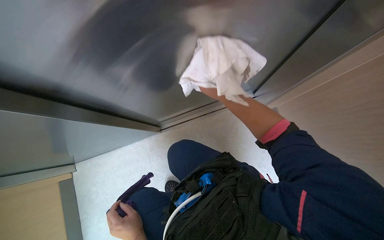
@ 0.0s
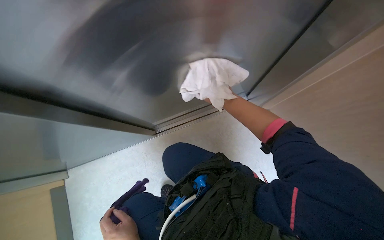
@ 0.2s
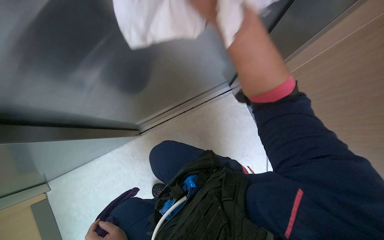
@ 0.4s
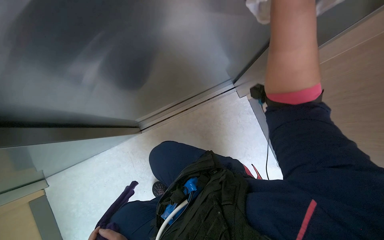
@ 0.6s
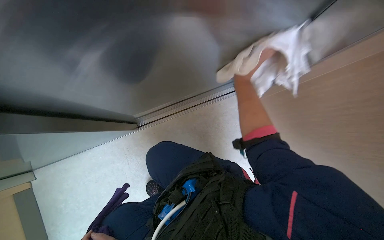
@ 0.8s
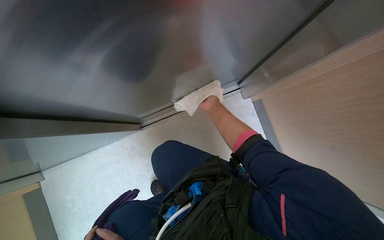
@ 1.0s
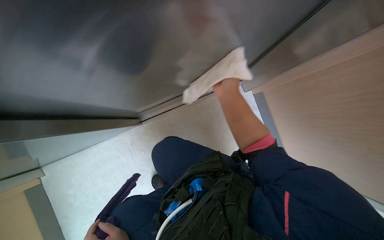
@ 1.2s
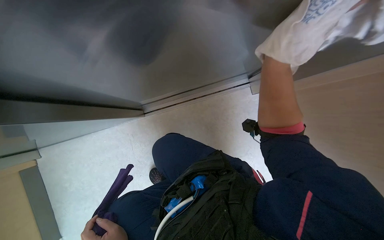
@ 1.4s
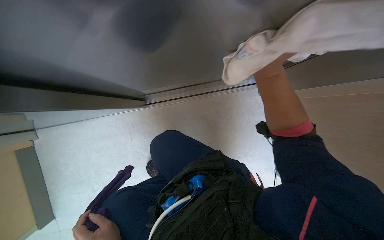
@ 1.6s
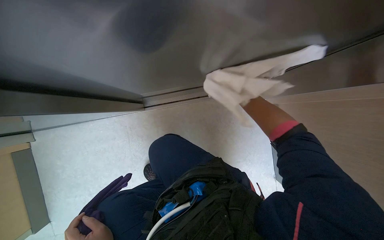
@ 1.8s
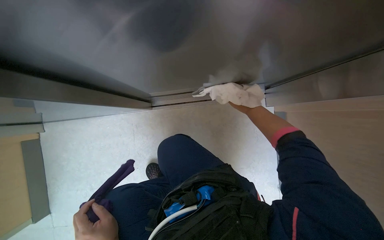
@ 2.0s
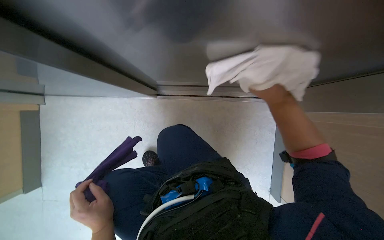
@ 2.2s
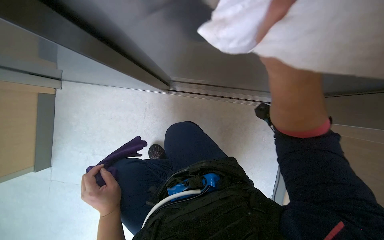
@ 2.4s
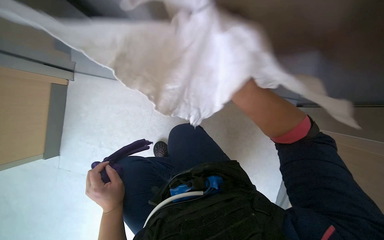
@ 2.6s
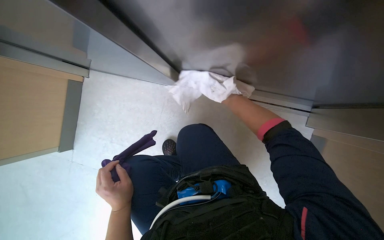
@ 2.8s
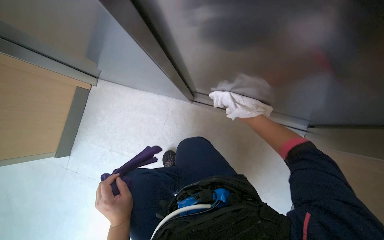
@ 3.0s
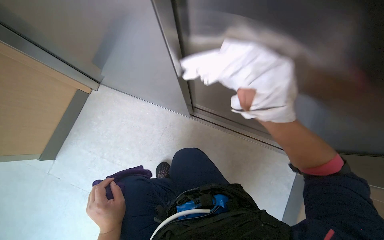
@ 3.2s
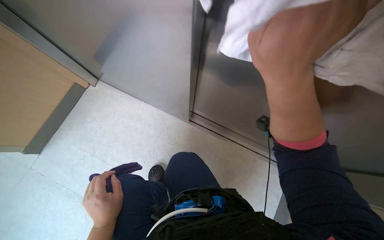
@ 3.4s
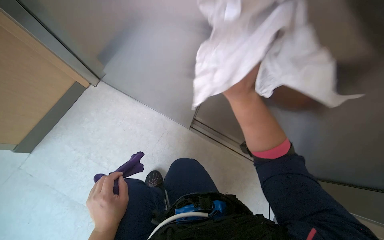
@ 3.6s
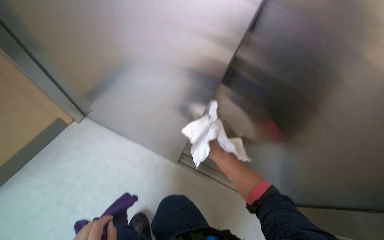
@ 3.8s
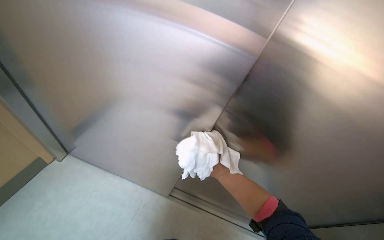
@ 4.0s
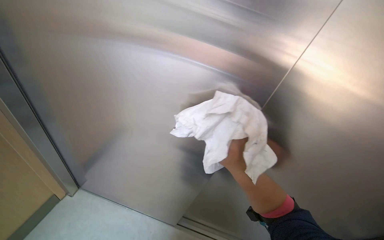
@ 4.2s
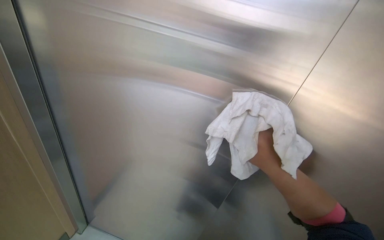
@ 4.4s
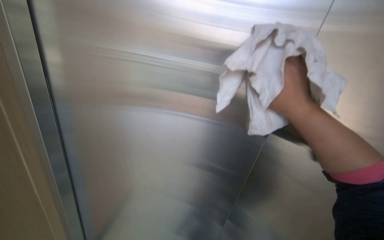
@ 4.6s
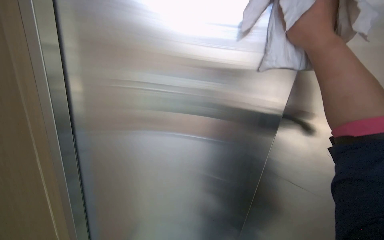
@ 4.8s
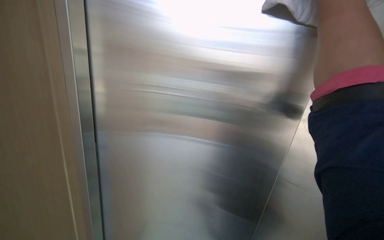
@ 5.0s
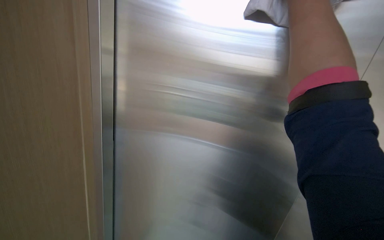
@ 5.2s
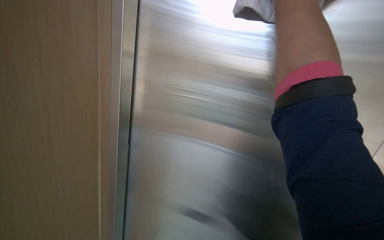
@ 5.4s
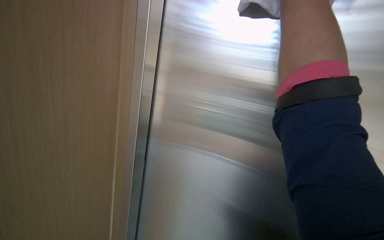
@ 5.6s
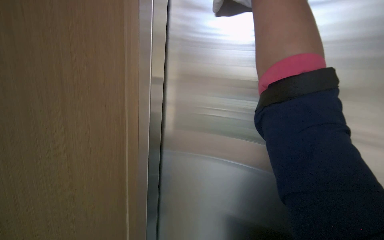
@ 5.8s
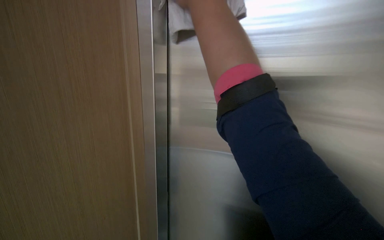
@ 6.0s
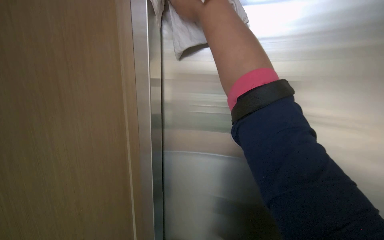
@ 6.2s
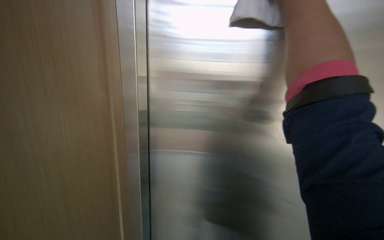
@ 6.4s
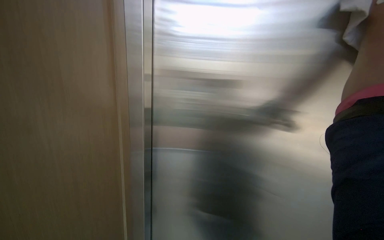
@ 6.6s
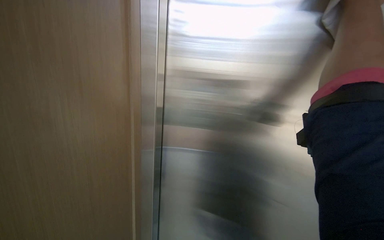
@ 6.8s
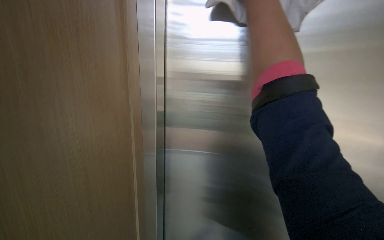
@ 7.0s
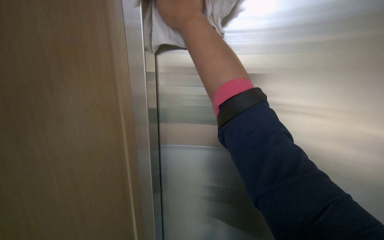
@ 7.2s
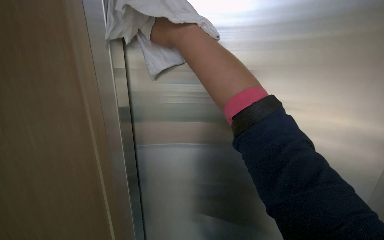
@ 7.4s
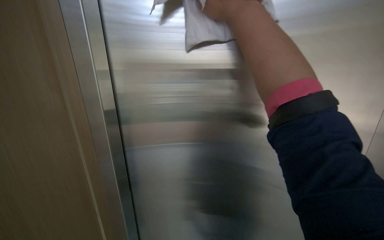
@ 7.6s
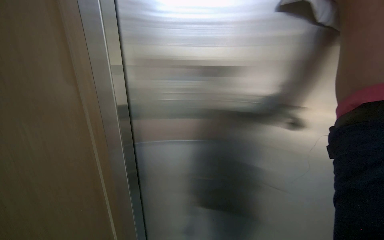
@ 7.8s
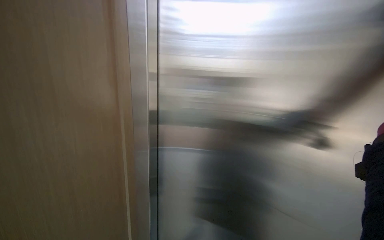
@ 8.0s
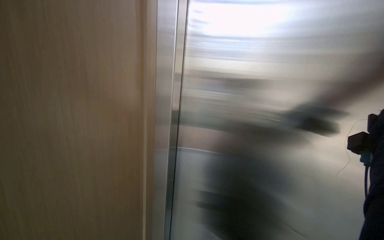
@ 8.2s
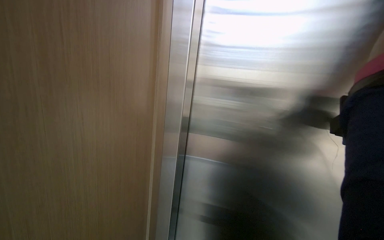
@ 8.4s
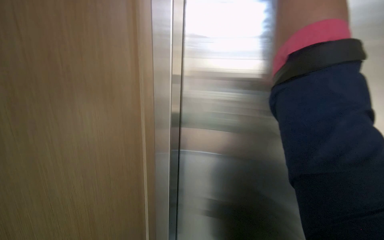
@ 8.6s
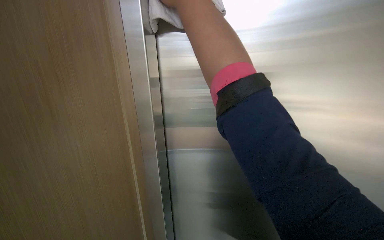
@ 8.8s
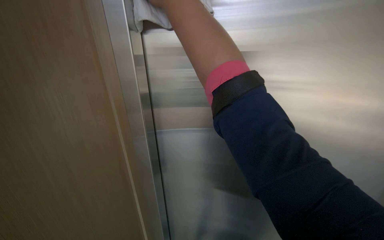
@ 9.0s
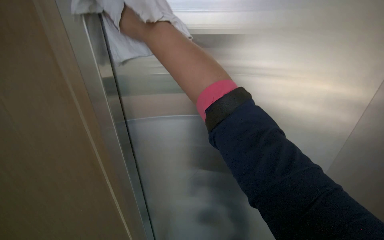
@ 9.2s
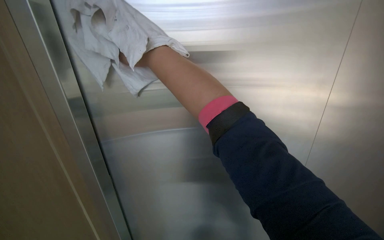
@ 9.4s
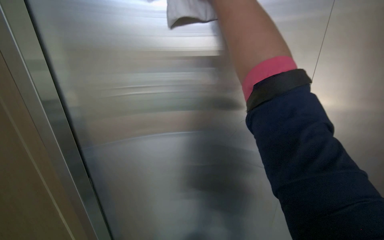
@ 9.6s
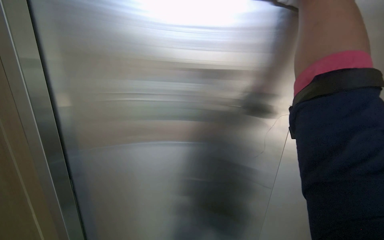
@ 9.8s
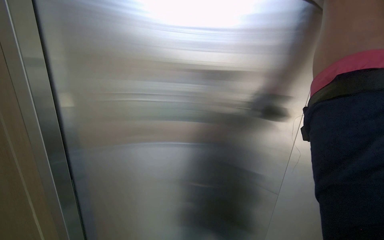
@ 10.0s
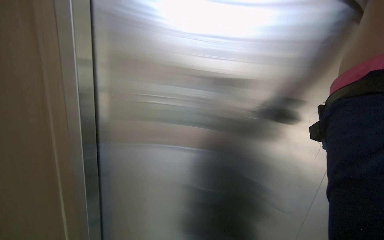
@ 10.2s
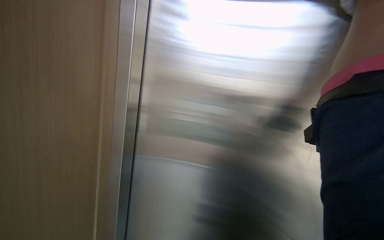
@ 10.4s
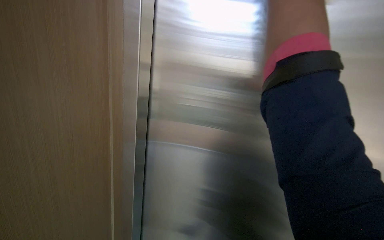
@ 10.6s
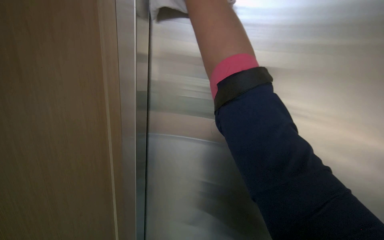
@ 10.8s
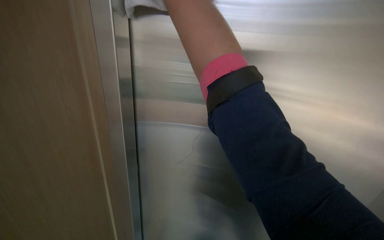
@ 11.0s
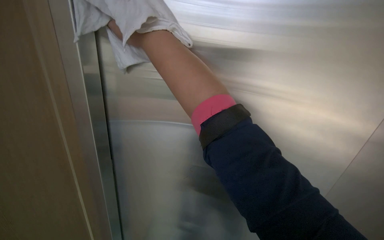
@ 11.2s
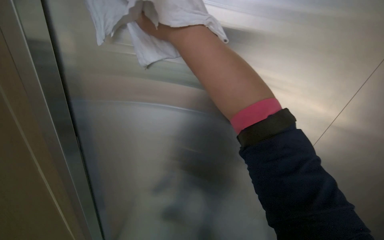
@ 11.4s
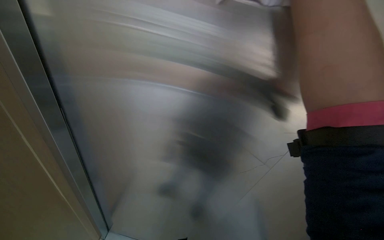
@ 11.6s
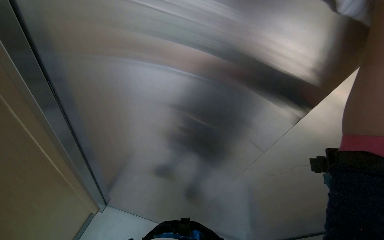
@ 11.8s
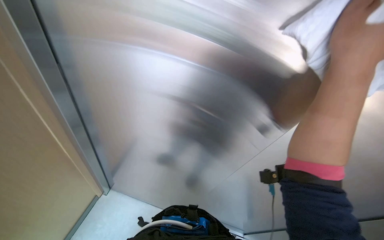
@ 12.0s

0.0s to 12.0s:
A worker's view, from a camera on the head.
Job: wiping surfaces.
The whole recording: Wiping stainless steel wall. The worker wipes a stainless steel wall with a white cloth.
0.0s to 1.6s: The right hand swings left and right, approximately 15 cm each way, with 2 reversals.
1.6s to 3.0s: The scene rotates clockwise by about 25 degrees. The right hand reaches about 25 cm farther from the camera, then returns.
3.0s to 4.4s: The wearer looks some 70 degrees further upward.

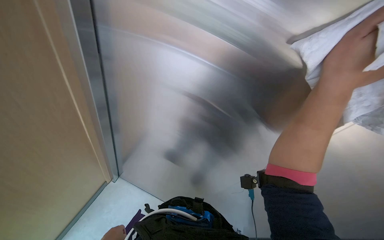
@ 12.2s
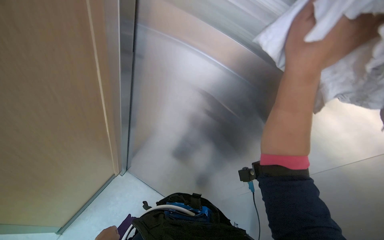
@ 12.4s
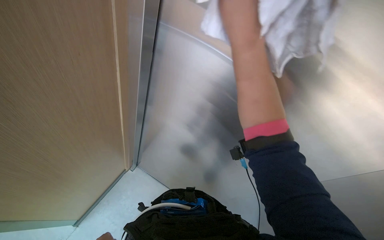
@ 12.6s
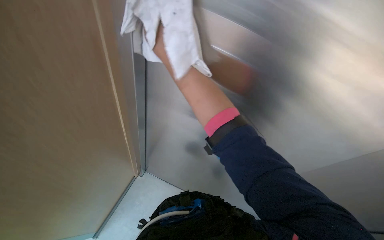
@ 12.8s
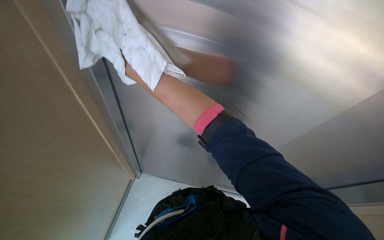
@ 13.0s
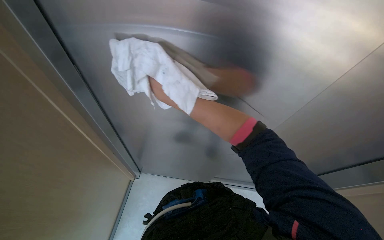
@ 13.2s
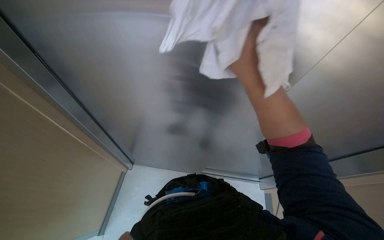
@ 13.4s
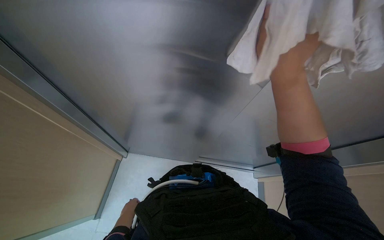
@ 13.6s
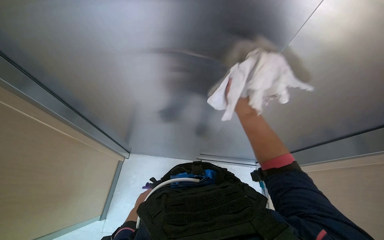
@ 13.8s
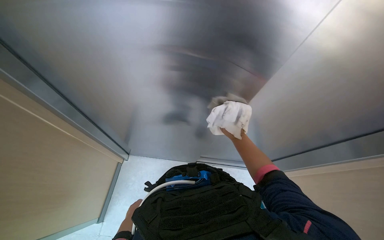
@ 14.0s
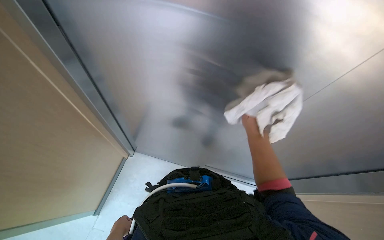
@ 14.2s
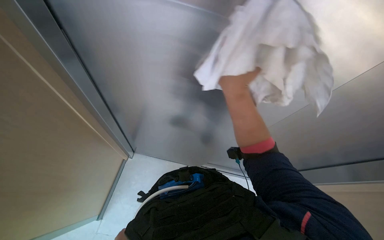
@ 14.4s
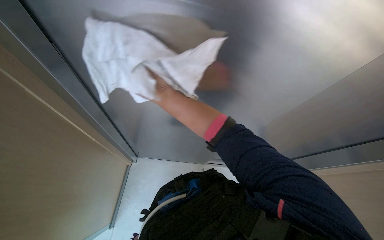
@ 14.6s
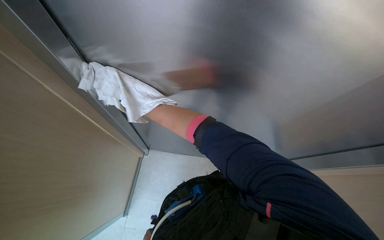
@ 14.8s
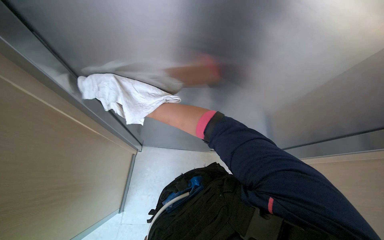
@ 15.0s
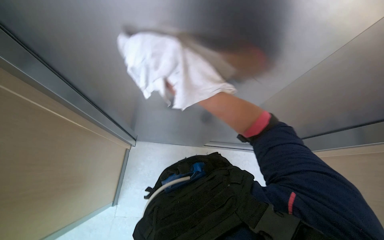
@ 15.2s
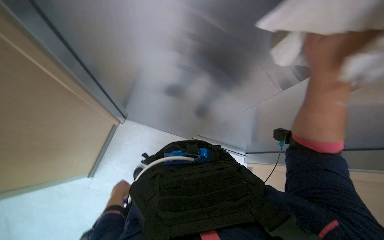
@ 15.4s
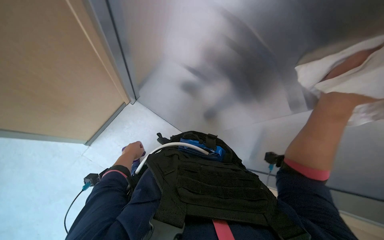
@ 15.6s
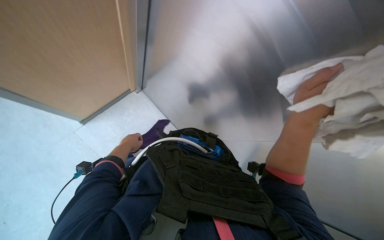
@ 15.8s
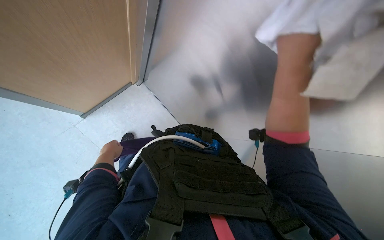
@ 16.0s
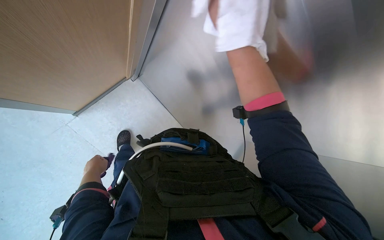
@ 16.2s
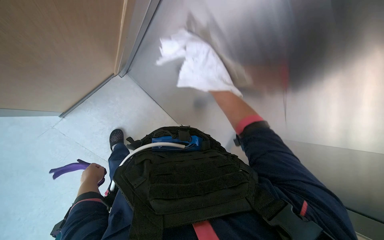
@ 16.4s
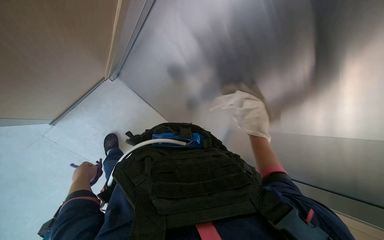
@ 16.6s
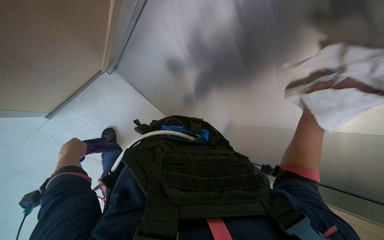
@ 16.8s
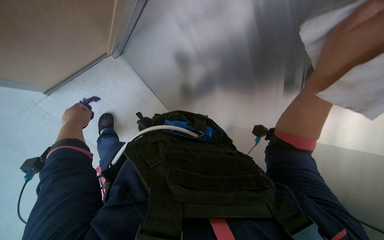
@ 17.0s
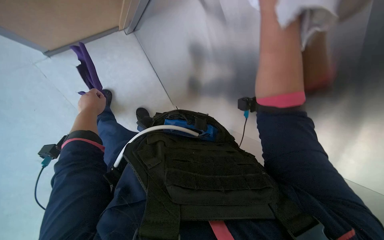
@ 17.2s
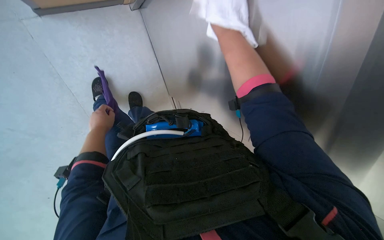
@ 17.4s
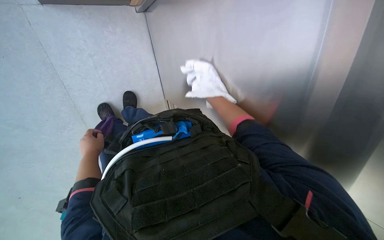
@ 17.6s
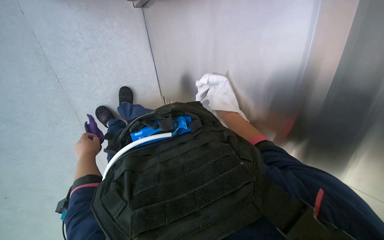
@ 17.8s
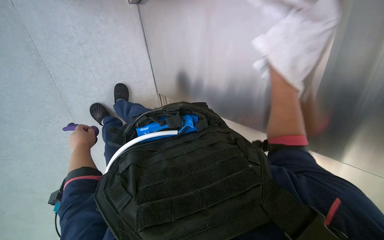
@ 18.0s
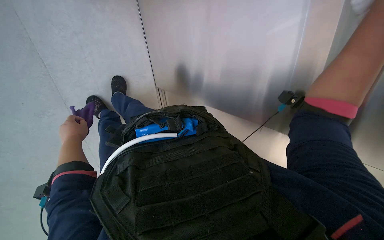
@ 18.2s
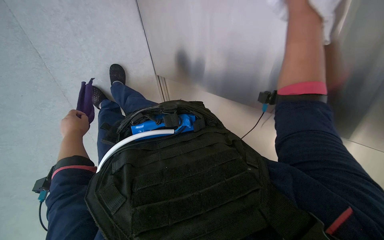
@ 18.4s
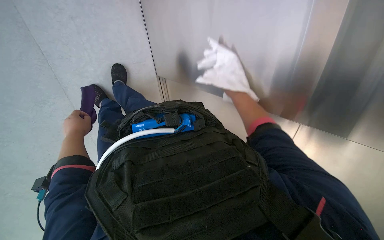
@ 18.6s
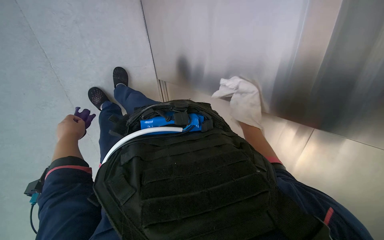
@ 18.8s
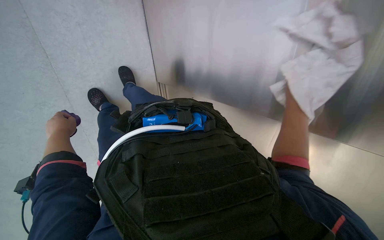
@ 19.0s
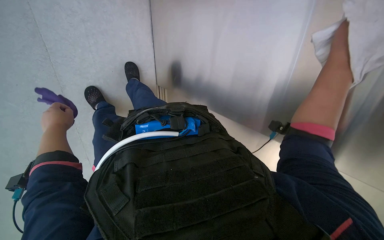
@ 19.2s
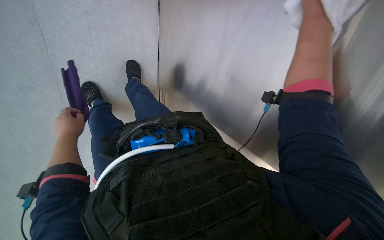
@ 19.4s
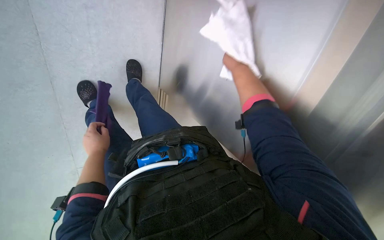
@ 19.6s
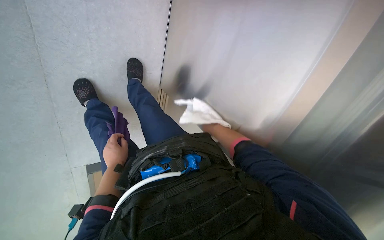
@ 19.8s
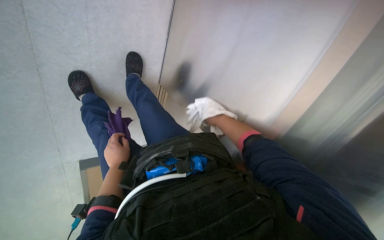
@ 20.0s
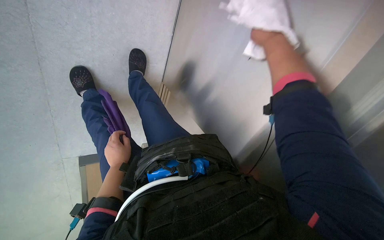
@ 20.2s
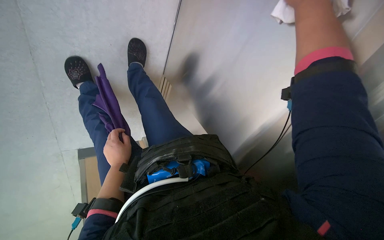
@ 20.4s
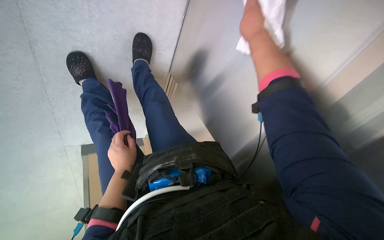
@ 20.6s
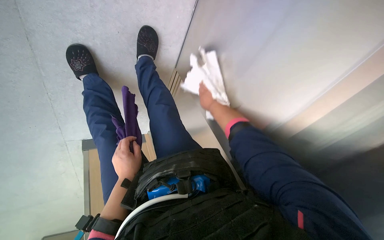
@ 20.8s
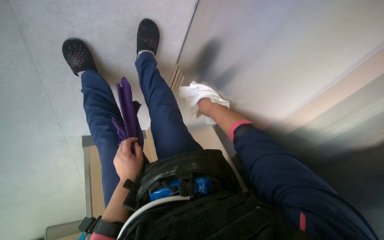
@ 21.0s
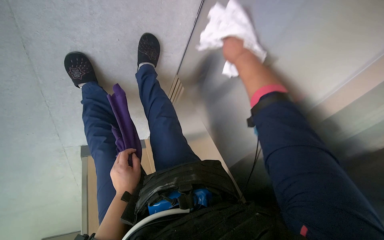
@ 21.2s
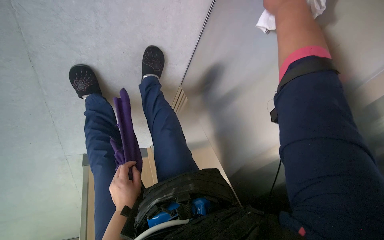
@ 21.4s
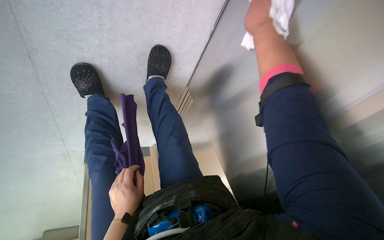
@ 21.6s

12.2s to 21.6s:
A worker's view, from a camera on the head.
Job: wiping surfaces.
The whole recording: Wiping stainless steel wall. The worker wipes a stainless steel wall with a white cloth.
12.2s to 13.8s: The wearer's head swings about 20 degrees to the right.
15.4s to 17.0s: The view tilts about 15 degrees downward. The left hand swings up and down the picture, approximately 25 cm each way, with 2 reversals.
17.0s to 18.4s: The view tilts some 20 degrees downward.
